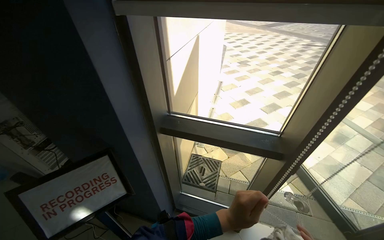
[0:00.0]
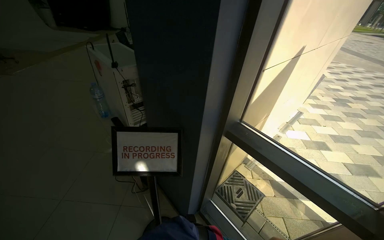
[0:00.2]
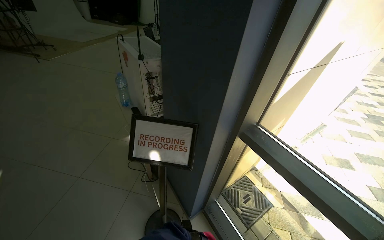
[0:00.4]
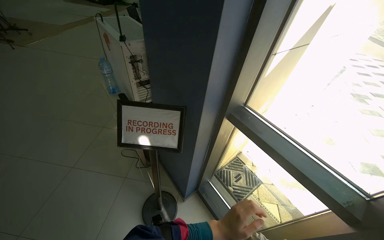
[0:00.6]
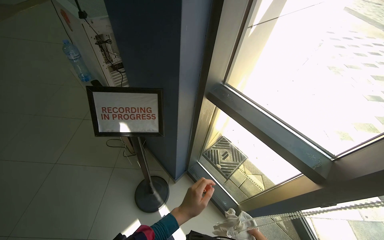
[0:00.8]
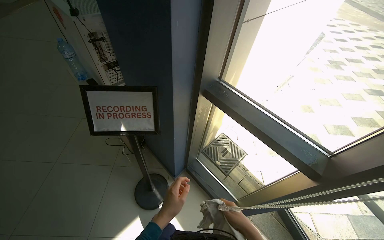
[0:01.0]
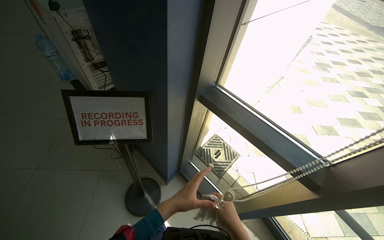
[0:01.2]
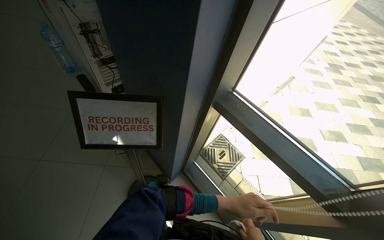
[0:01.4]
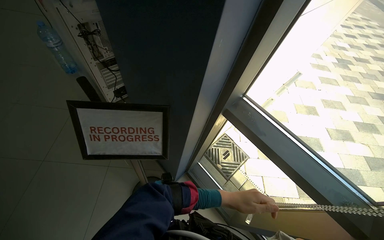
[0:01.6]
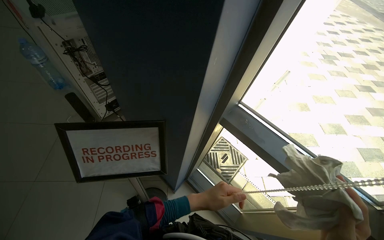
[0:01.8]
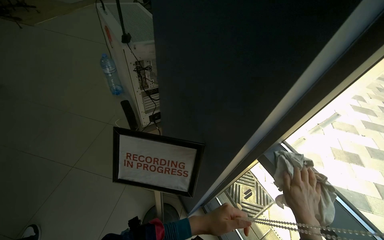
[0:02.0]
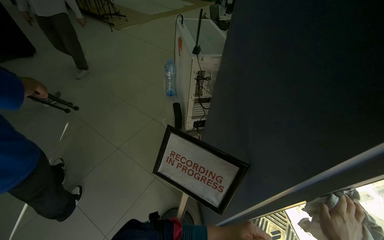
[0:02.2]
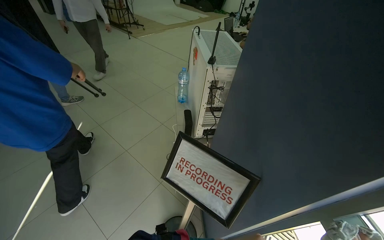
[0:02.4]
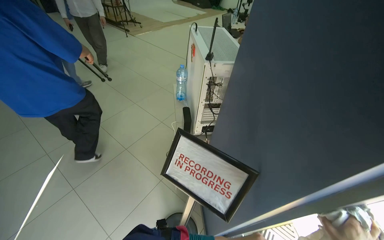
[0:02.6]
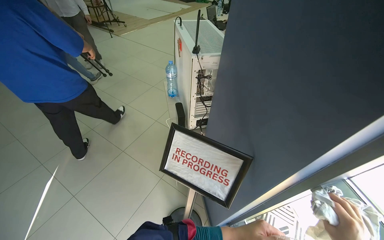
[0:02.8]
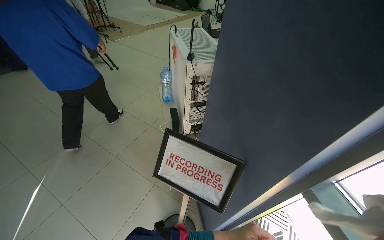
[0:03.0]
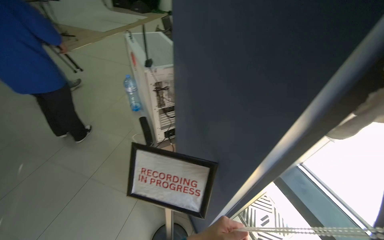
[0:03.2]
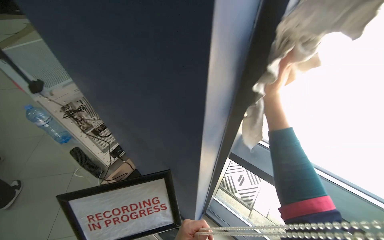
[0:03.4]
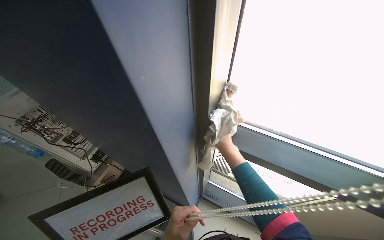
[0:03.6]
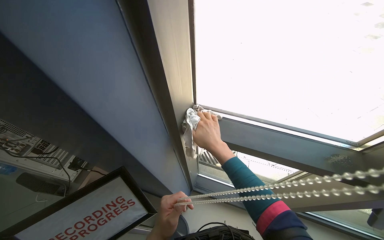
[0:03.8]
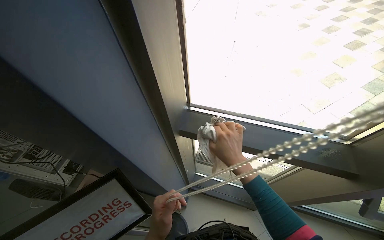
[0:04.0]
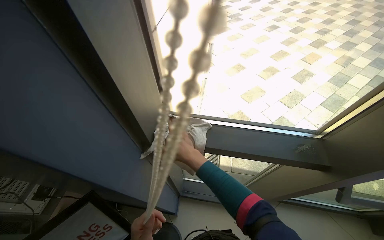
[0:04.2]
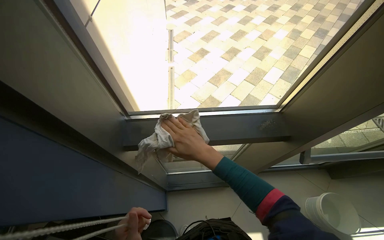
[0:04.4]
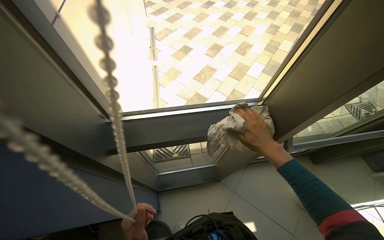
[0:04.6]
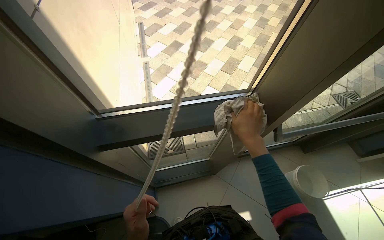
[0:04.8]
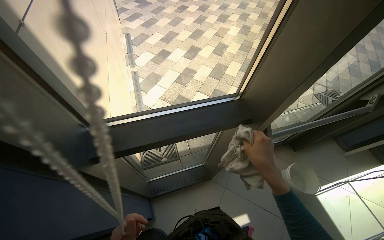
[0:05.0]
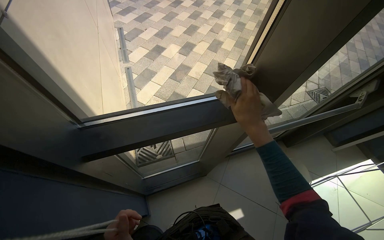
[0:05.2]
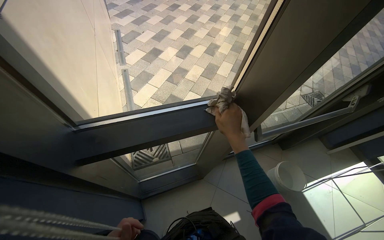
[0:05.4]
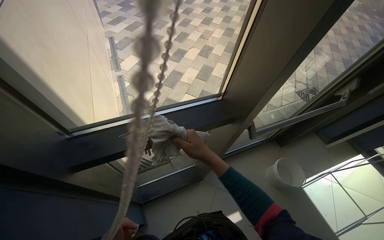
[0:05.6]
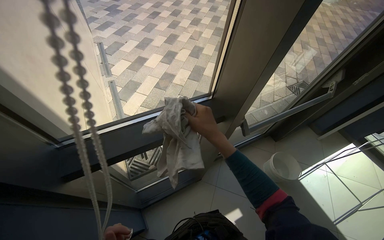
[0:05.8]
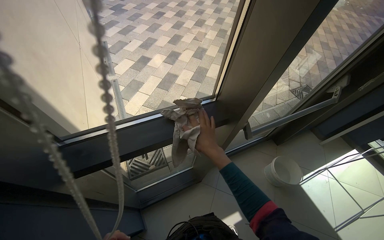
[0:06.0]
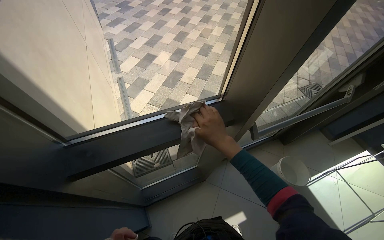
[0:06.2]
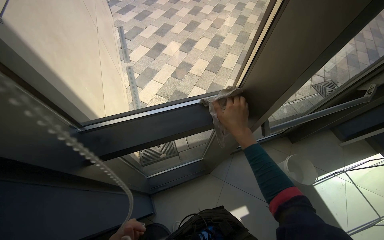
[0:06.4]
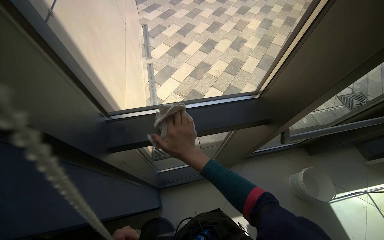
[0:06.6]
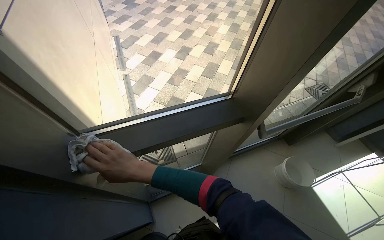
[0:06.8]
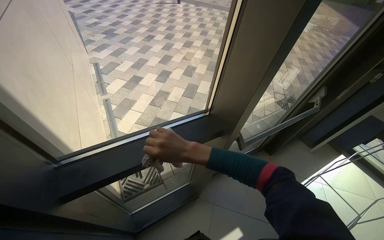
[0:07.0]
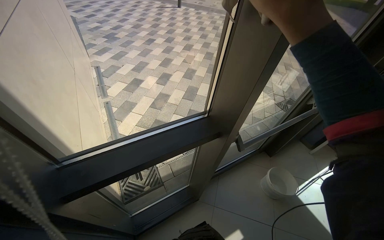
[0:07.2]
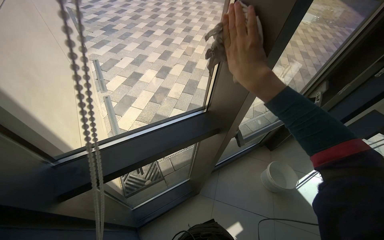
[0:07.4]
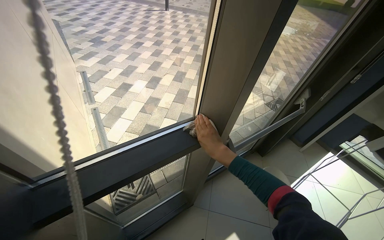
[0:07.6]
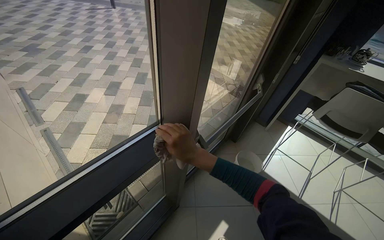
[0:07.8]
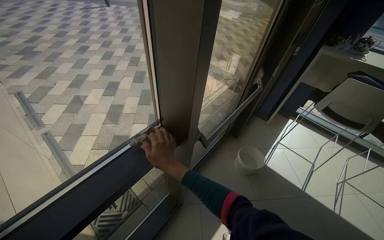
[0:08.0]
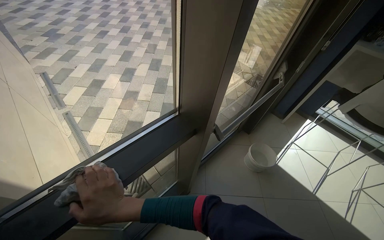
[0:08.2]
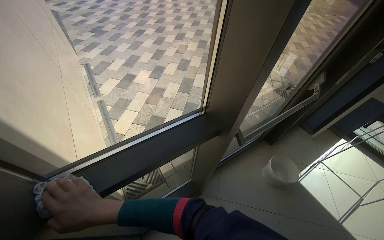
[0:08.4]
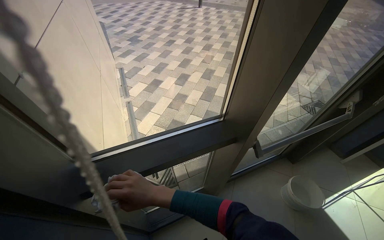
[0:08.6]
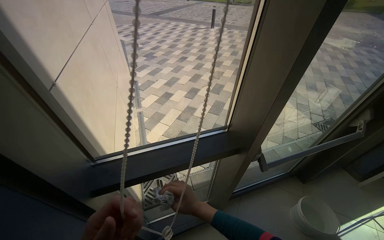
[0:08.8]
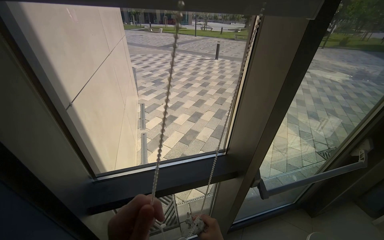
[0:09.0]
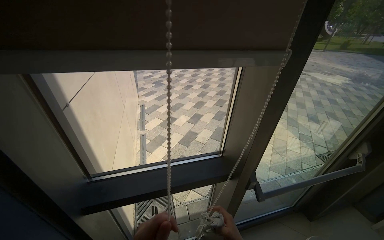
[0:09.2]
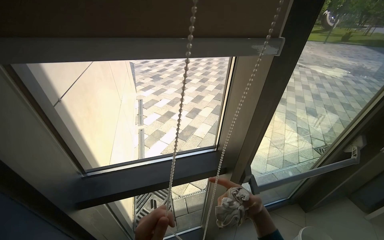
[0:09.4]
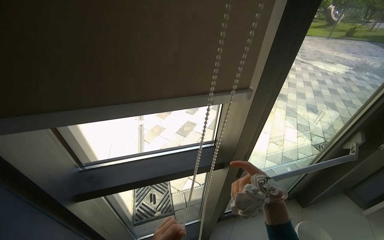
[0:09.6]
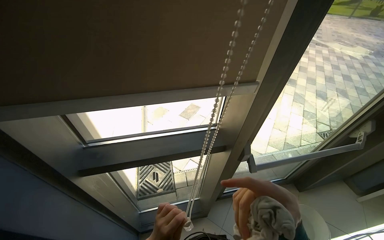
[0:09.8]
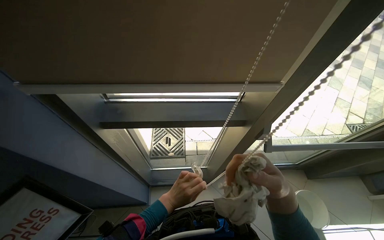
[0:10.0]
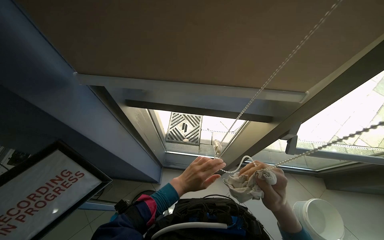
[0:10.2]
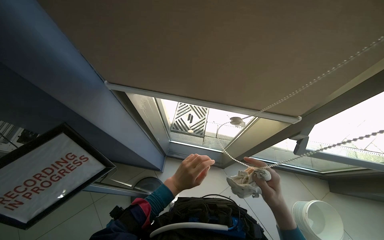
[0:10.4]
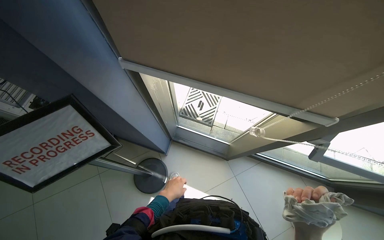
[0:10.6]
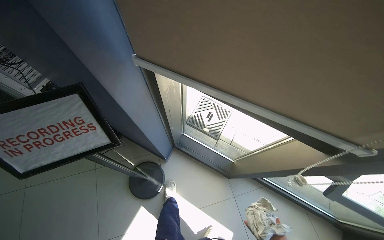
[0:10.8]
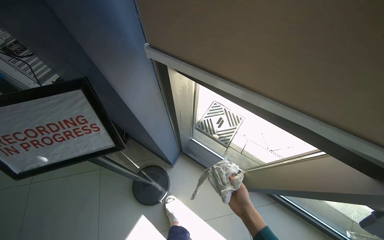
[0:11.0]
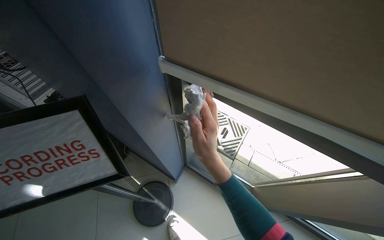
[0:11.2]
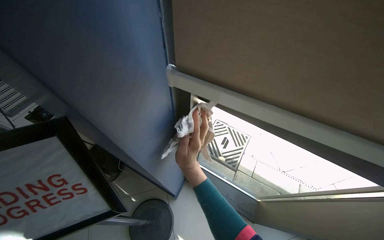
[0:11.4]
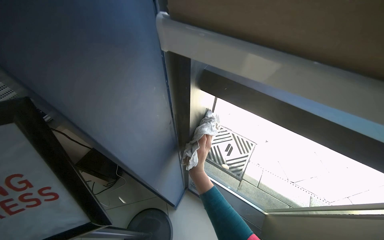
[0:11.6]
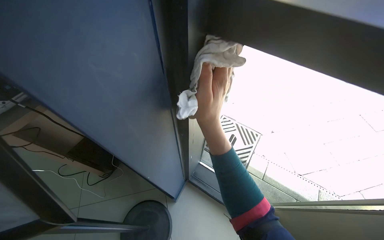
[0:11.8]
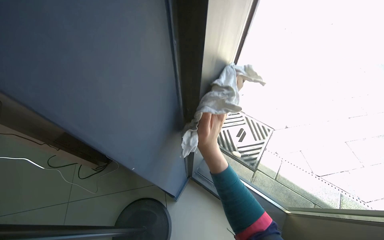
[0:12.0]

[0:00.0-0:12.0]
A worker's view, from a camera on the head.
Job: cleaning windows.
The whole recording: Cleaning window area. The worker picks up a spray bottle, adjusts the window blinds, sprays the window frames, and wipes them with a cloth.
0:00.0 to 0:01.6: The wearer's head swings roughly 35 degrees to the left. The view tips downward by approximately 15 degrees.
0:01.6 to 0:03.0: The wearer looks roughly 30 degrees further to the left. The wearer looks roughly 15 degrees further upward.
0:03.0 to 0:04.4: The wearer looks roughly 80 degrees further to the right. The wearer looks roughly 15 degrees further downward.
0:04.4 to 0:06.0: The head rotates some 20 degrees to the right. The right hand goes to the right and returns, approximately 20 cm each way.
0:06.0 to 0:07.6: The right hand goes to the left and returns, approximately 25 cm each way.
0:07.6 to 0:09.0: The head rotates approximately 15 degrees to the left. The view tilts some 15 degrees upward.
0:09.0 to 0:10.4: The wearer's head swings about 30 degrees to the left. The wearer looks some 30 degrees further downward.
0:10.4 to 0:12.0: The wearer moves some 60 cm. The wearer's head swings approximately 20 degrees to the left.

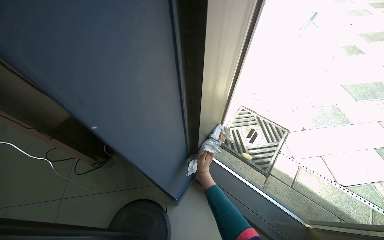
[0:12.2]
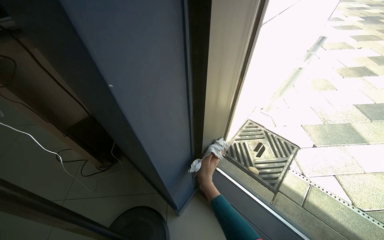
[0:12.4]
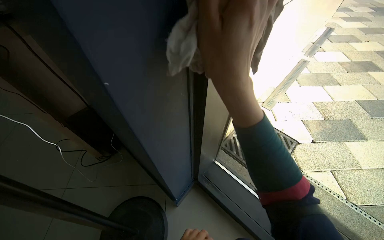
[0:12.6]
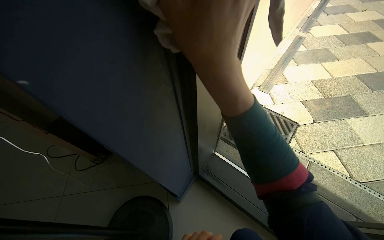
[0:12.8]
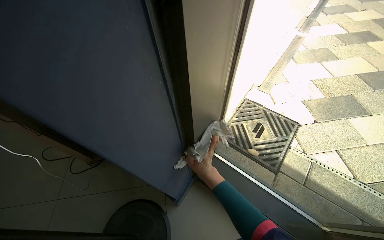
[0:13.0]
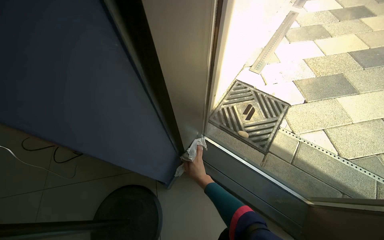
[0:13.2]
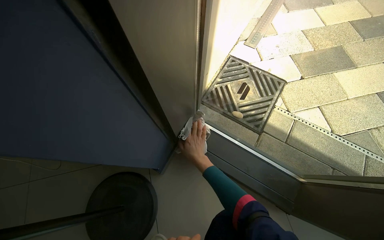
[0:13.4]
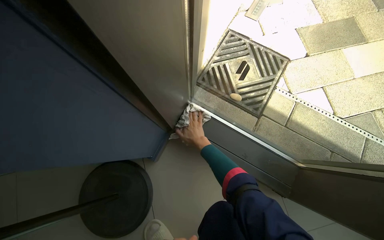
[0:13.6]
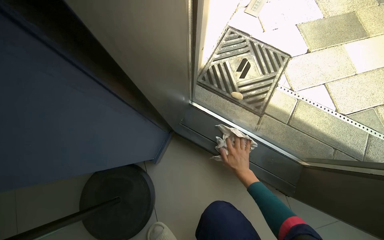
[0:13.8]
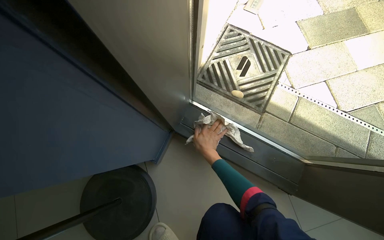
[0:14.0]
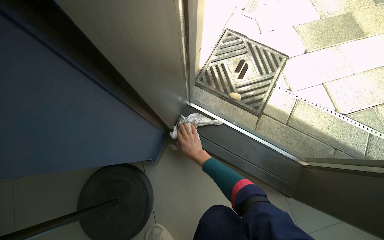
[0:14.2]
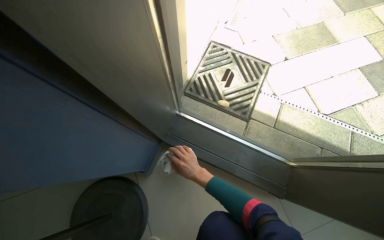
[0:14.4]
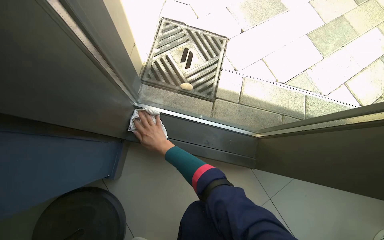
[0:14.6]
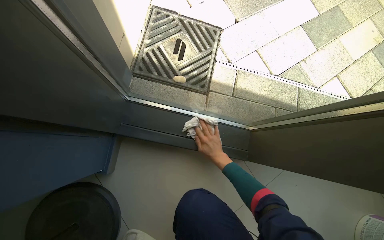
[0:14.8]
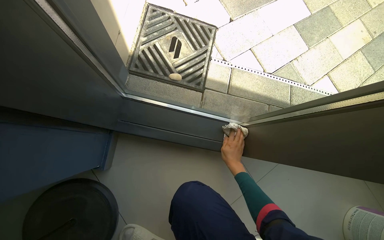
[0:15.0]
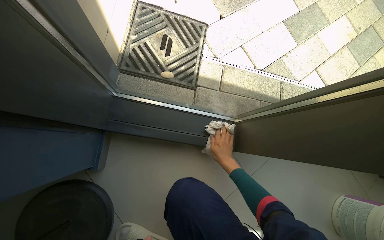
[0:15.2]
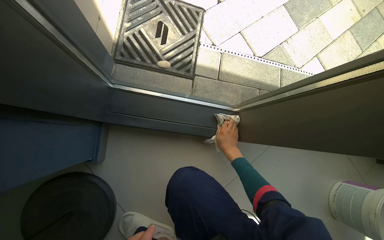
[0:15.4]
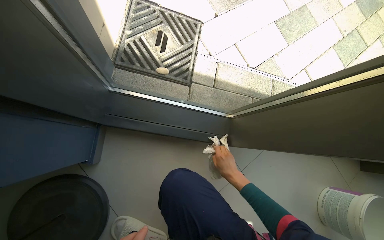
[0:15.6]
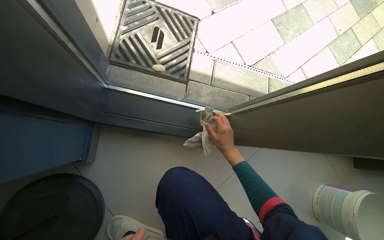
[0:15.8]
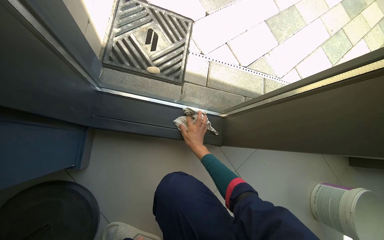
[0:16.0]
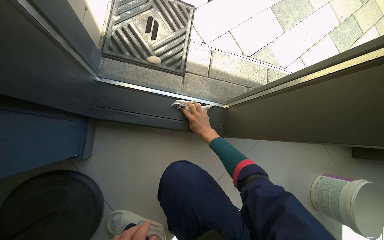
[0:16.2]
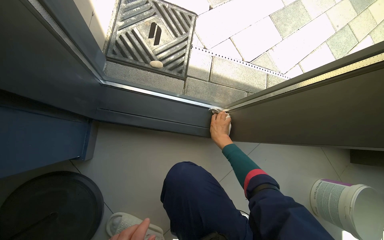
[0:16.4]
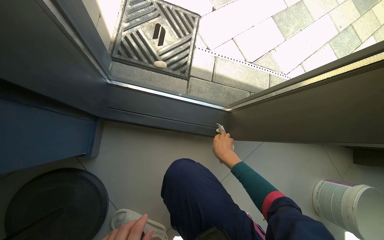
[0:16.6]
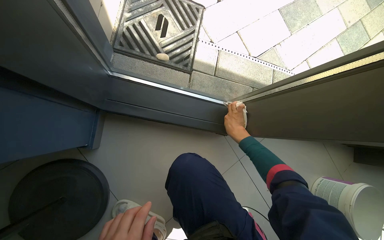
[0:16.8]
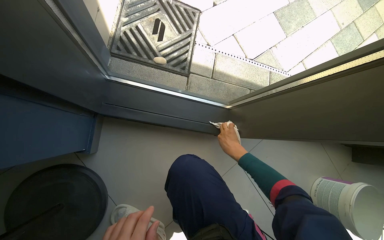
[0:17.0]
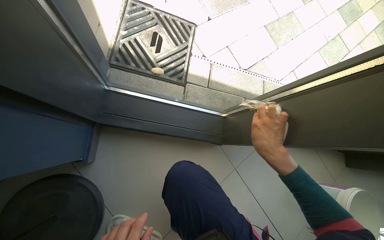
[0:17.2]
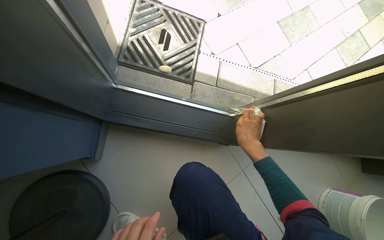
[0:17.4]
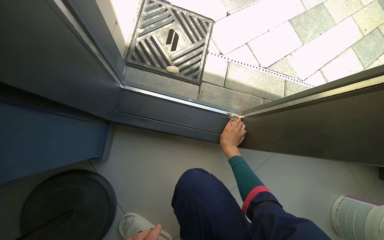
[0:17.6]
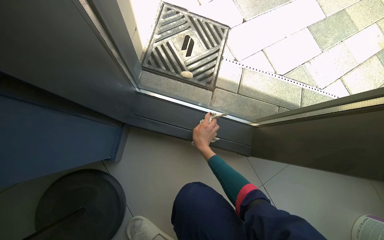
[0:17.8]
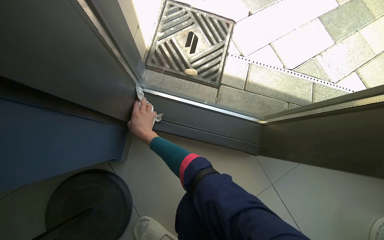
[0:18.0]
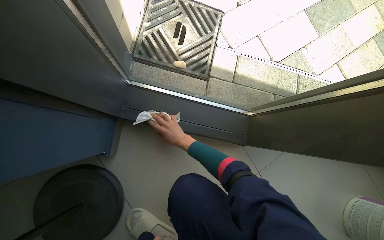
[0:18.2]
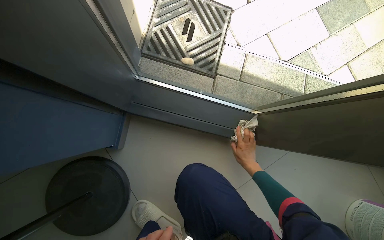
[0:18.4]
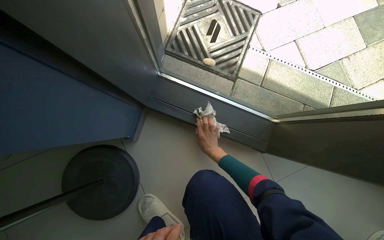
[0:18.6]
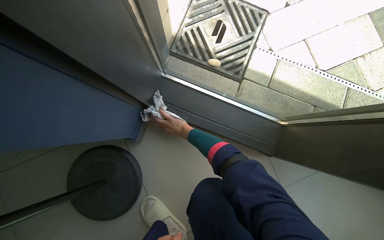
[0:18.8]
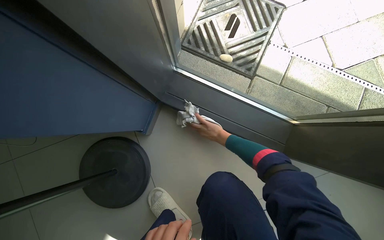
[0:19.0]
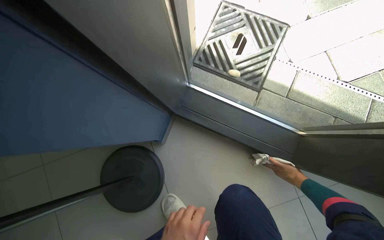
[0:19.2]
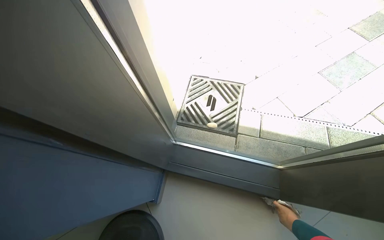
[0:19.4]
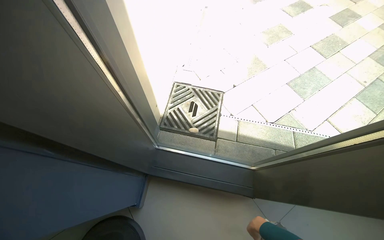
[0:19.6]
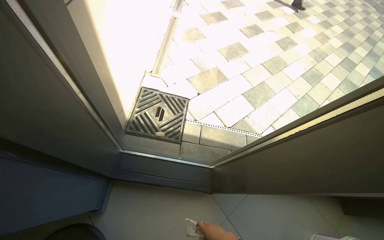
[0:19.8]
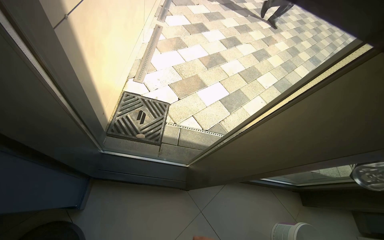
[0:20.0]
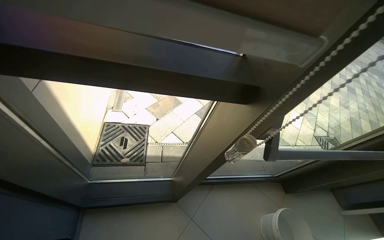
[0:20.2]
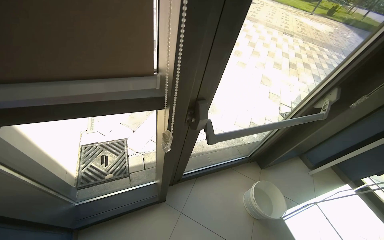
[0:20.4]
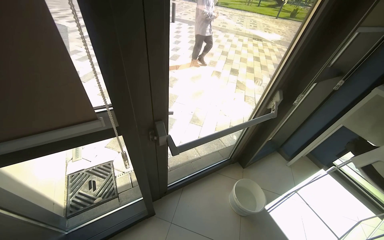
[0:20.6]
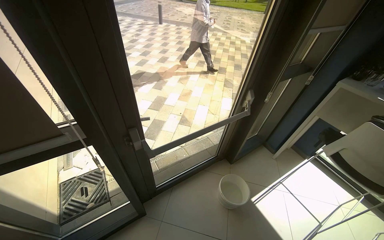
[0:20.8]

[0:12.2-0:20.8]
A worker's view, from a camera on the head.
Job: cleaning windows.
The whole recording: Cleaning window area. The worker picks up a spray bottle, adjusts the window blinds, sprays the window frames, and wipes them with a cloth.
0:12.2 to 0:13.6: The view tips downward by some 20 degrees. The right hand reaches roughly 15 cm nearer to the camera, then returns.
0:13.6 to 0:15.0: The head rotates roughly 20 degrees to the right. The right hand moves left and right over roughly 25 cm, changing direction 2 times.
0:16.6 to 0:18.0: The right hand is displaced to the left by approximately 40 cm.
0:18.0 to 0:19.4: The view tilts some 20 degrees upward. The right hand goes left and right, approximately 50 cm each way, reversing 2 times.
0:19.4 to 0:20.8: The camera is carried about 1 m. The wearer's head swings roughly 50 degrees to the right.
